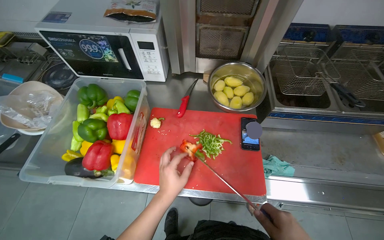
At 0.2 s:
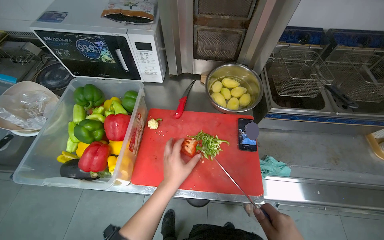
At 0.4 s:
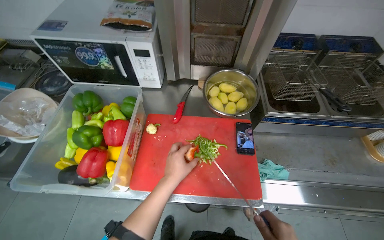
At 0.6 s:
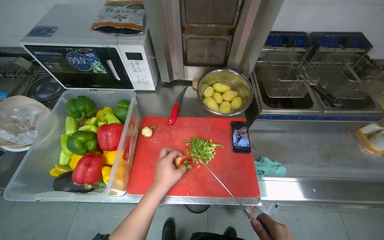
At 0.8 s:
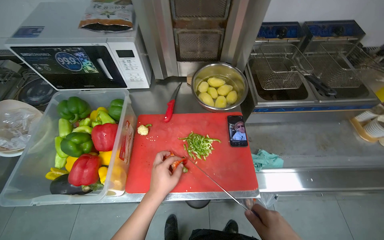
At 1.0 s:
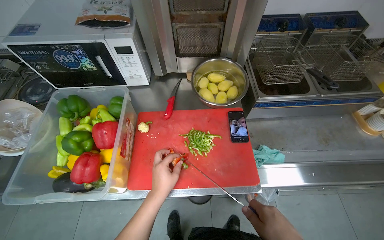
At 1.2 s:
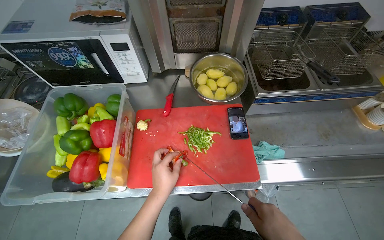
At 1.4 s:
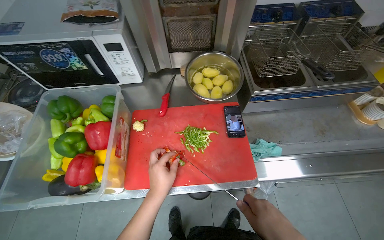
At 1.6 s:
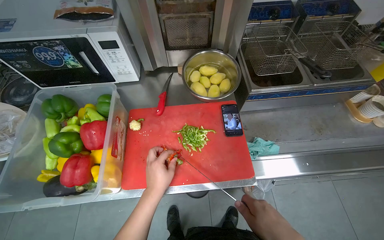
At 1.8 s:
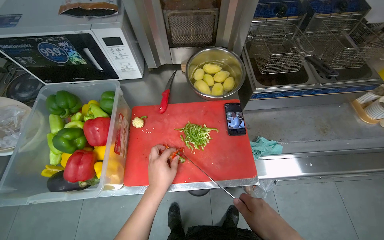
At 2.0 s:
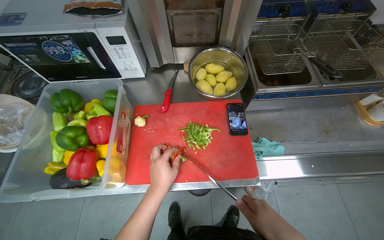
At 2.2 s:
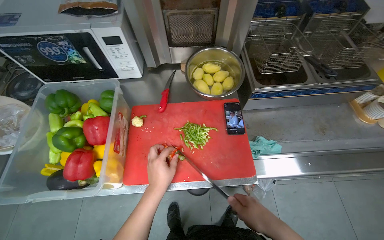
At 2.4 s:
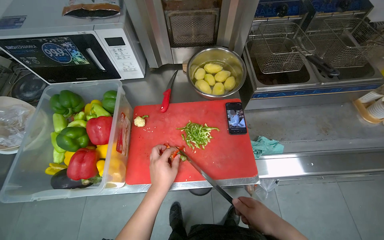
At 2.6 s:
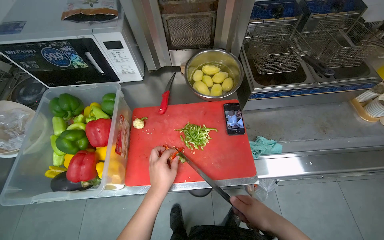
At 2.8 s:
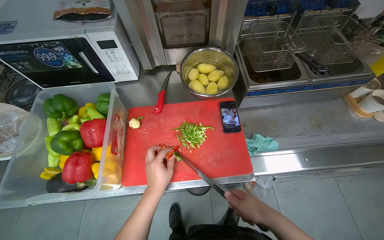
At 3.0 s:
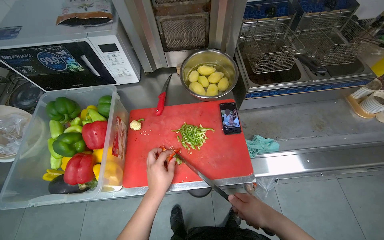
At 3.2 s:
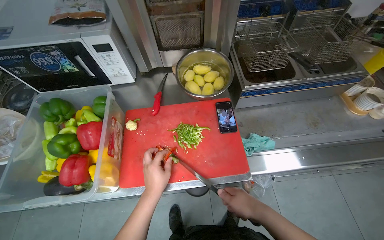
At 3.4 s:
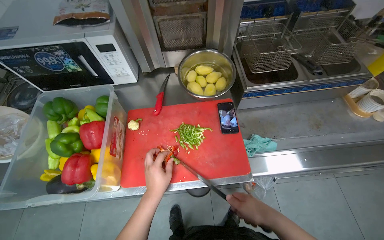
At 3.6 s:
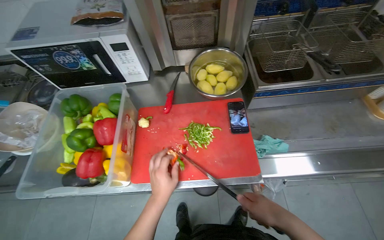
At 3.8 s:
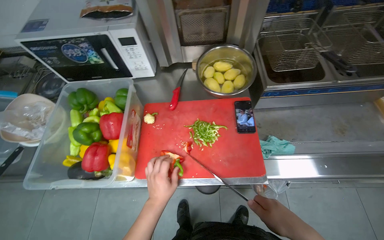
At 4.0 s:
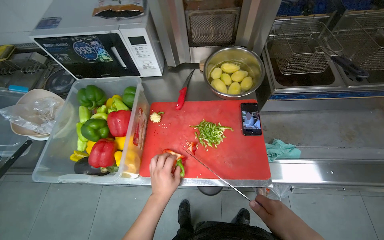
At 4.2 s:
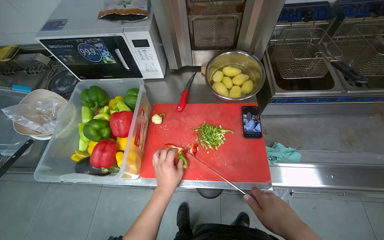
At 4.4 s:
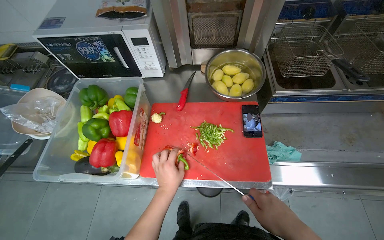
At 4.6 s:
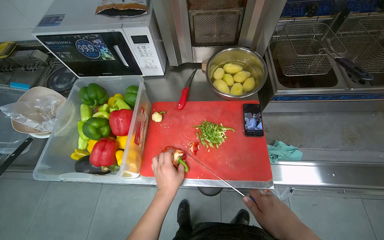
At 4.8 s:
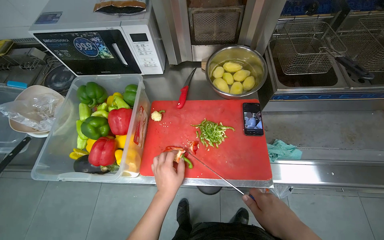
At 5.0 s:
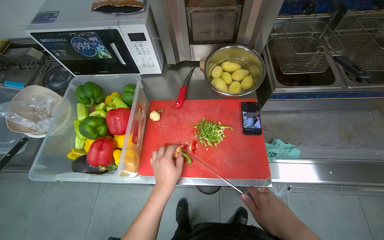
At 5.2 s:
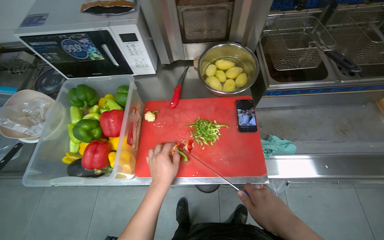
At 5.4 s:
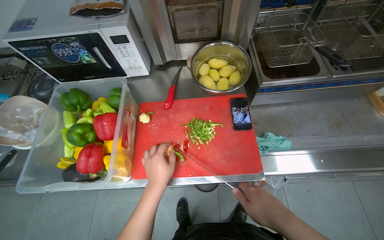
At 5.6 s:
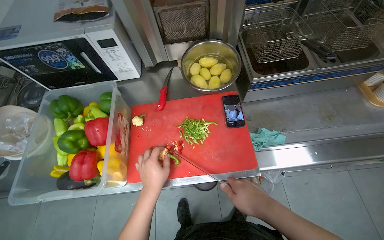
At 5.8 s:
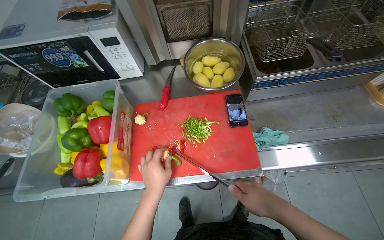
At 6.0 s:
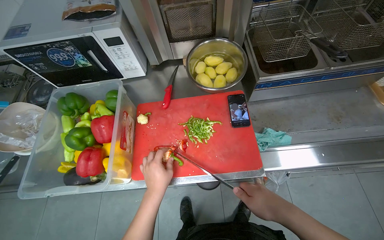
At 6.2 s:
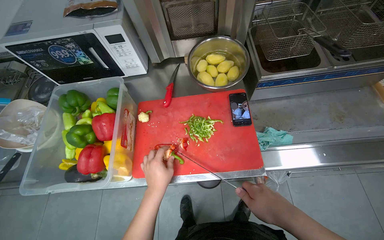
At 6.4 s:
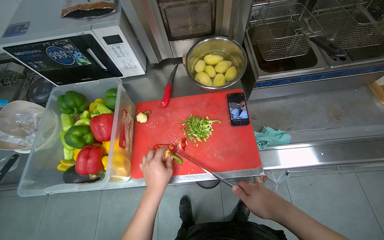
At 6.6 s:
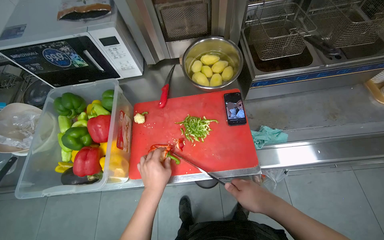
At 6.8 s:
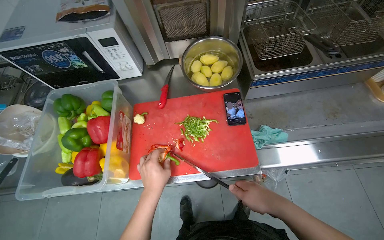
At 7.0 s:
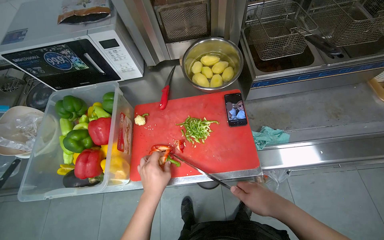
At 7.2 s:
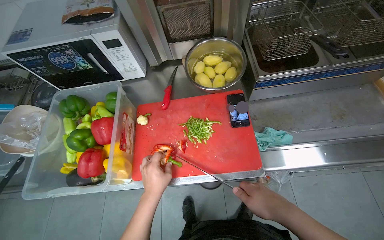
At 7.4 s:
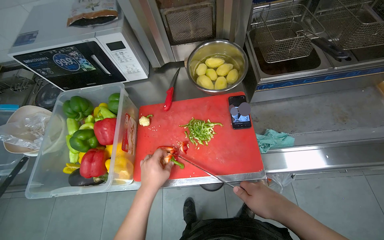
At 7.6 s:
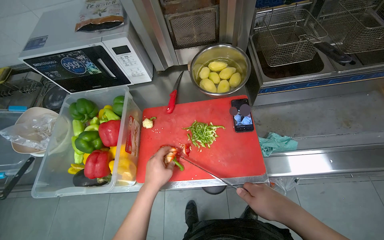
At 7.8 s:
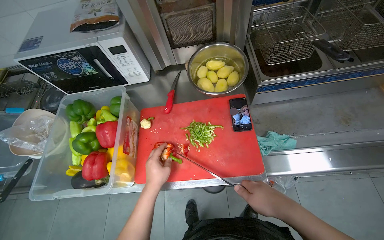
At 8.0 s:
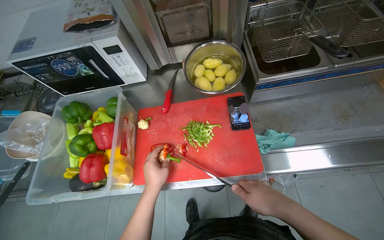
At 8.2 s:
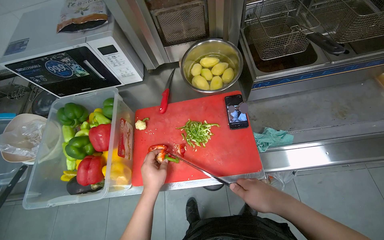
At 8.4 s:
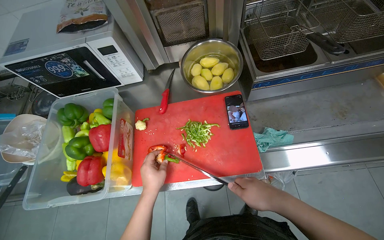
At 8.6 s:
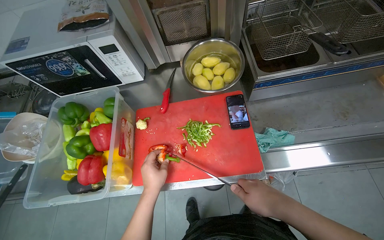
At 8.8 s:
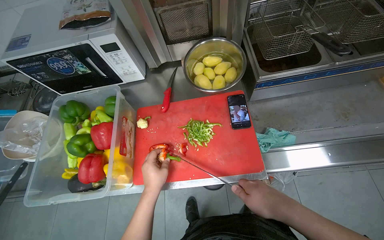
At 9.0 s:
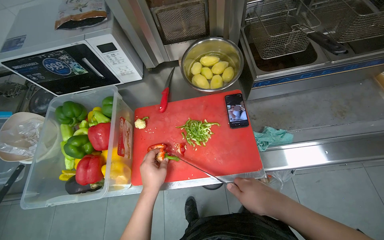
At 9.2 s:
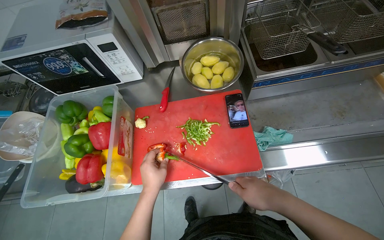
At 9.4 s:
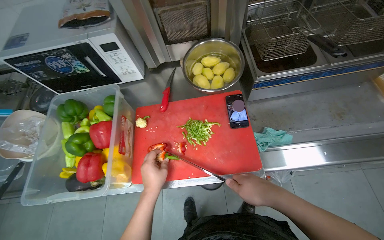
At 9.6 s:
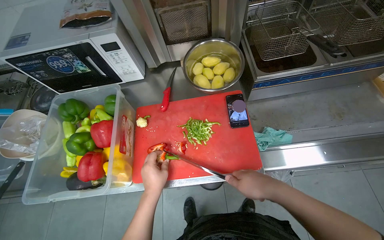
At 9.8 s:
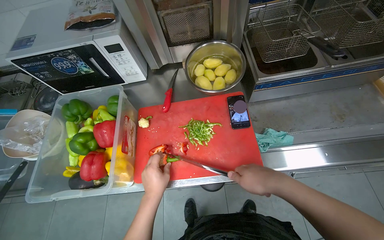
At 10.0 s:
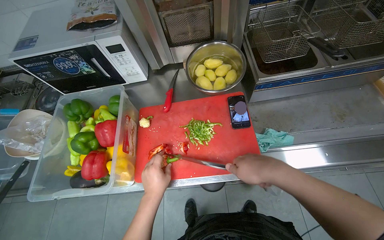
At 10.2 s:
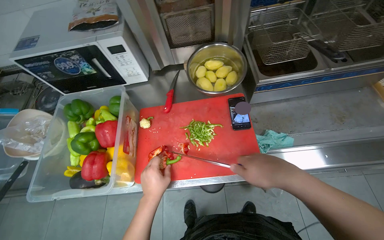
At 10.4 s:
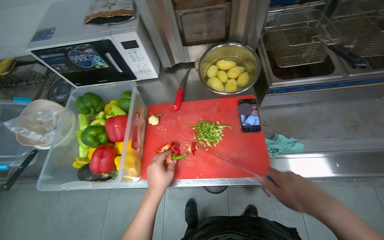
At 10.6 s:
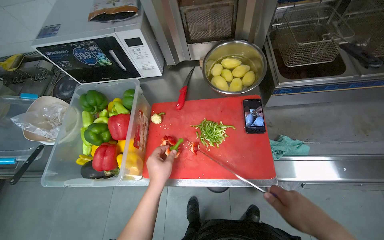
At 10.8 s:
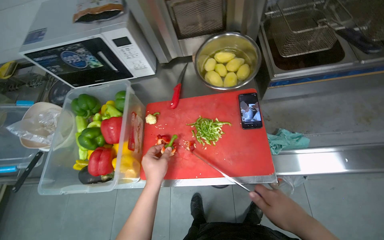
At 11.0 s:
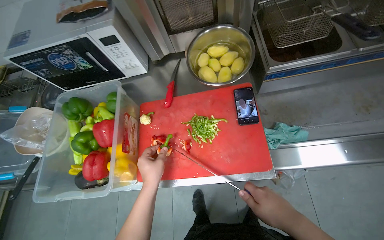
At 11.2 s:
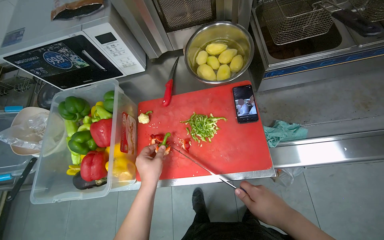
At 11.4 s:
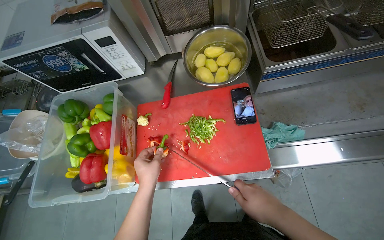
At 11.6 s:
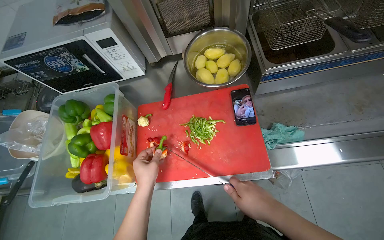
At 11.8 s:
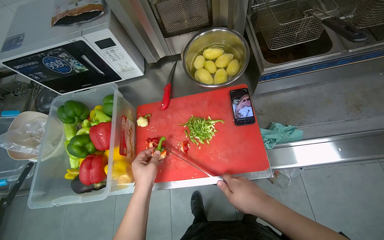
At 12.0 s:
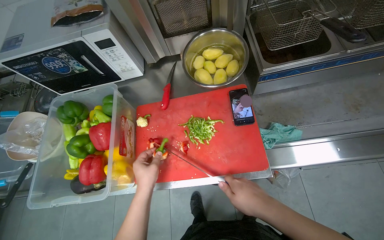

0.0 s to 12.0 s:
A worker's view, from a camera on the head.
Job: preparing food.
The whole recording: Cutting bell peppers. The worker cuts bell peppers into strips on a red cutting board and transfers them to a container.
3.0 to 9.0 s: The hands work in one place, with small movements.
9.0 to 12.0 s: The hands work in one place, with small movements.

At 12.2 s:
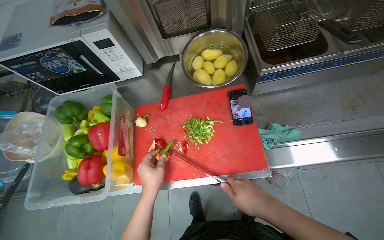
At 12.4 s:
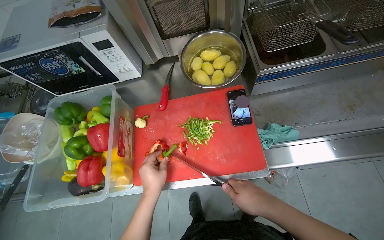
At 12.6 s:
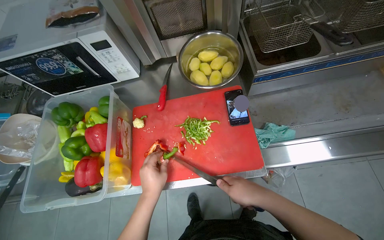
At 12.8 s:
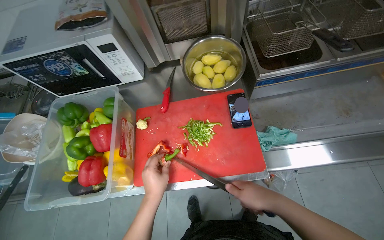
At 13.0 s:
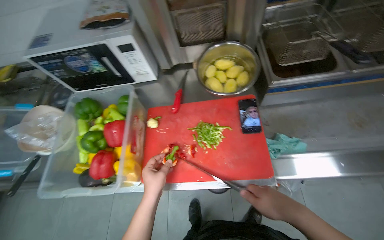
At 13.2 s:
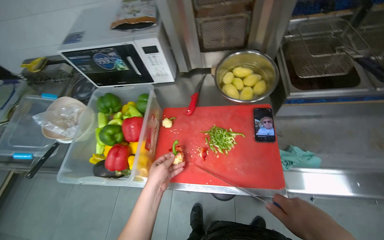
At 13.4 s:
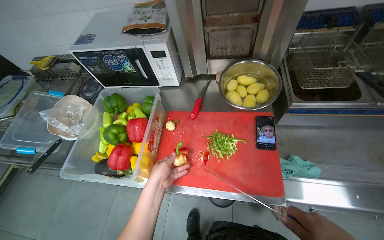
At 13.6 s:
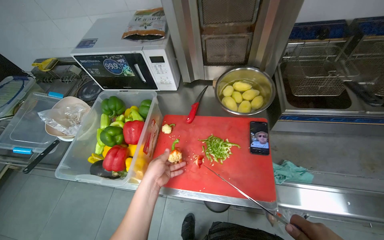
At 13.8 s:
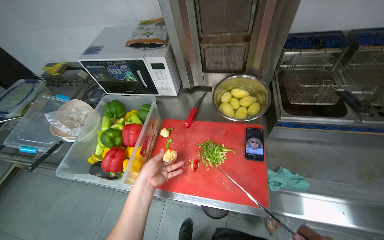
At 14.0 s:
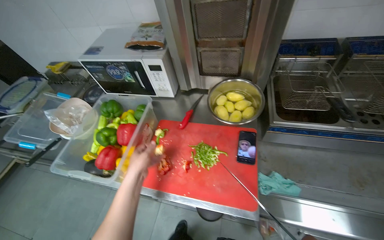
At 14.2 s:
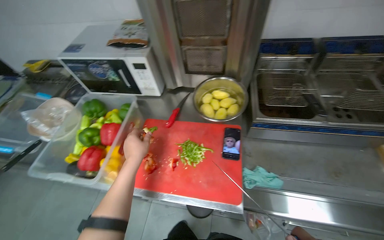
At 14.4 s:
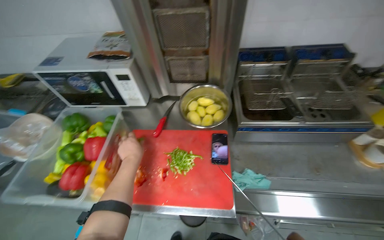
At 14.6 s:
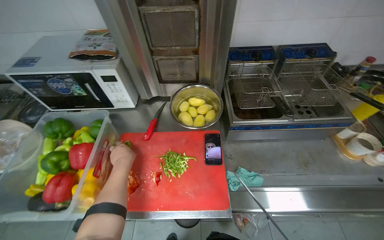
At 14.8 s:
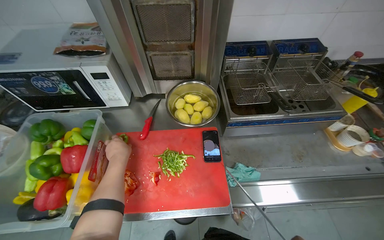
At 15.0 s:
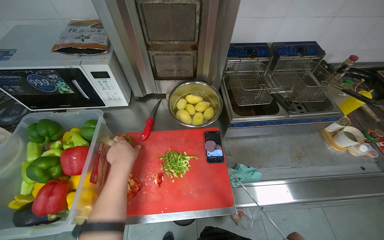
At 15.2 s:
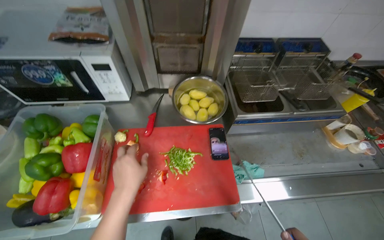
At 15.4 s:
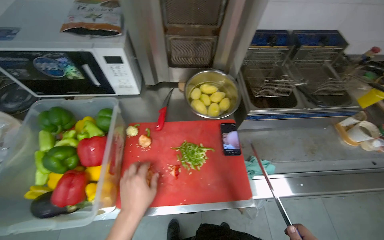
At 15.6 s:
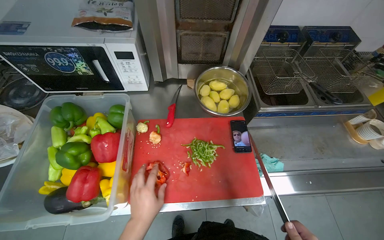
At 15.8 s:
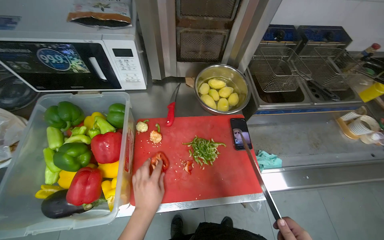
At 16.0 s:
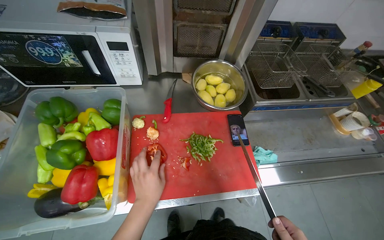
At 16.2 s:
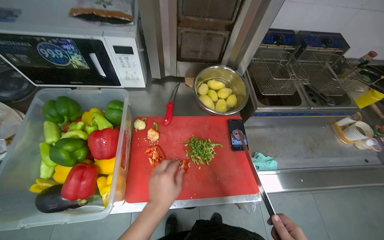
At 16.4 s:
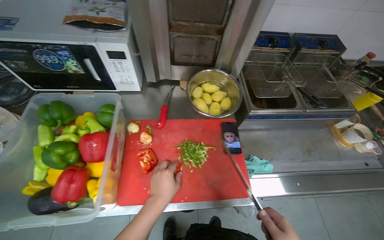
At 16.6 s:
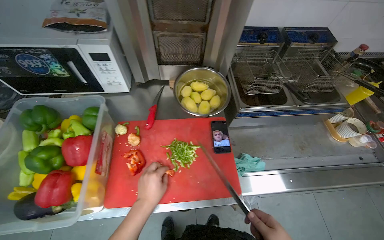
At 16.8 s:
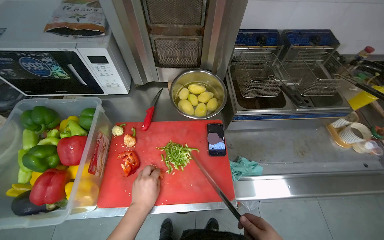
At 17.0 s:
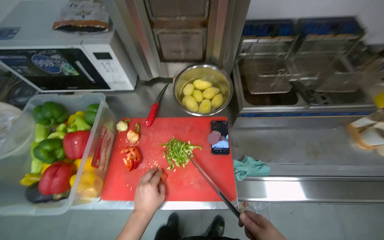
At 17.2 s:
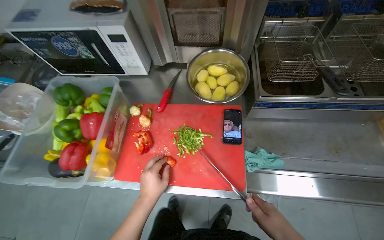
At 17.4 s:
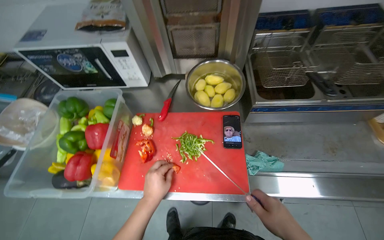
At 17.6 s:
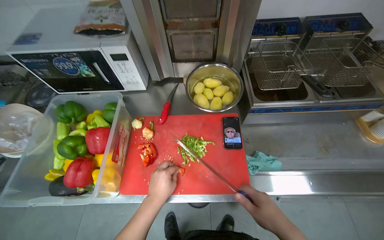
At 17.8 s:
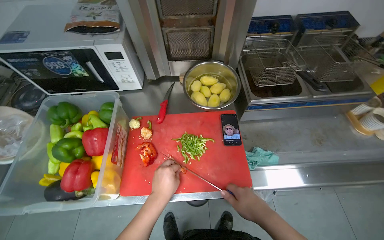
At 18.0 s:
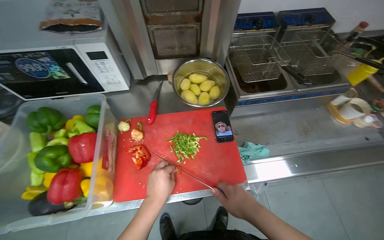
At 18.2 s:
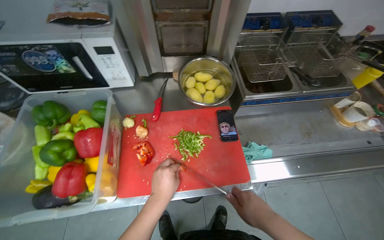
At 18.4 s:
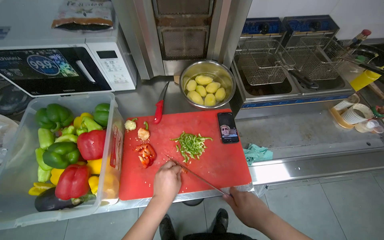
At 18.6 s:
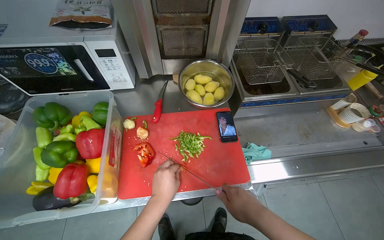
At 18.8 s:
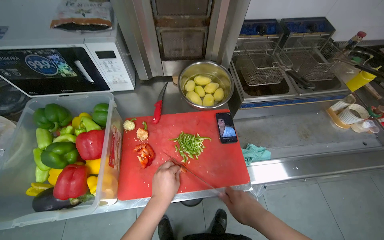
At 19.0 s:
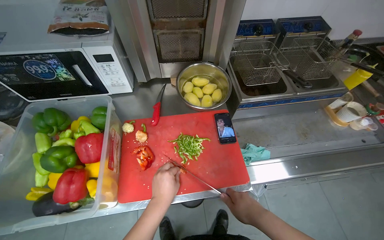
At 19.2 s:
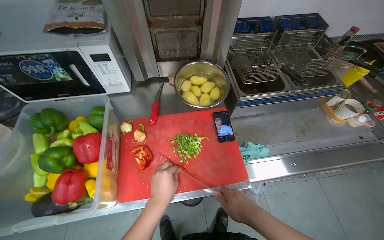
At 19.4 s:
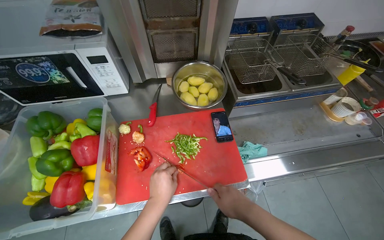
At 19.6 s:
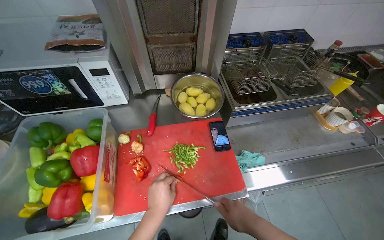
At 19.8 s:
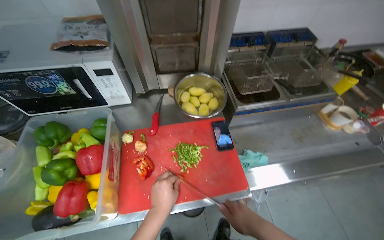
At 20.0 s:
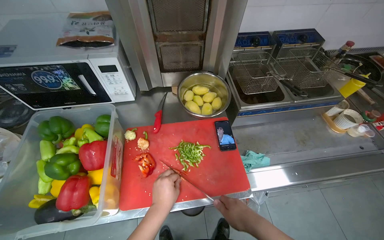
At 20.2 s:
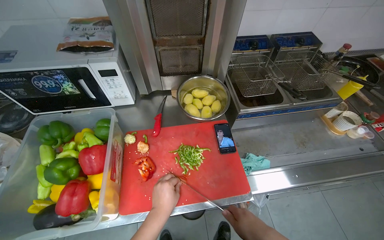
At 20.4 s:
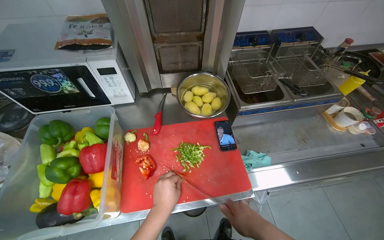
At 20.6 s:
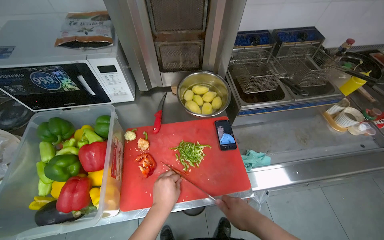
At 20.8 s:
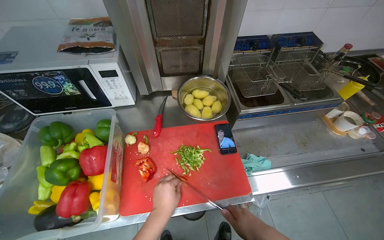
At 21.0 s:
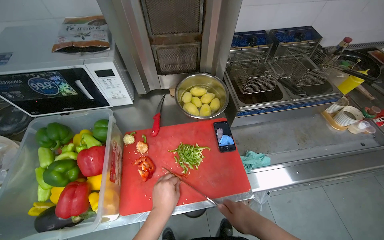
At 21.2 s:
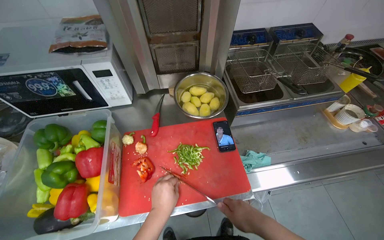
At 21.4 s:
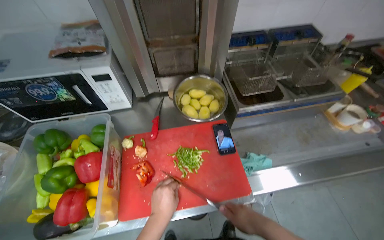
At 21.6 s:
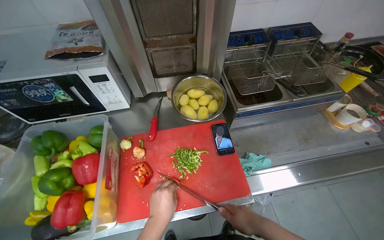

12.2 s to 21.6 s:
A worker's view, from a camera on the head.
Job: preparing food.
The whole recording: Cutting bell peppers. The worker cuts bell peppers into strips on a red cutting board and transfers them to a container.
13.8 to 15.4 s: The camera is aimed some 20 degrees further to the right.
15.4 to 17.0 s: The left hand shifts approximately 15 cm farther from the camera and down the picture.
18.4 to 21.6 s: The hands stay close to where they were, moving slightly.
